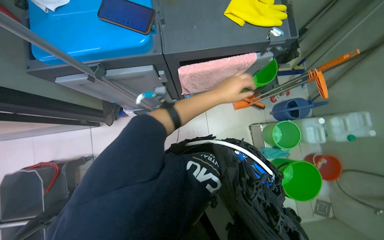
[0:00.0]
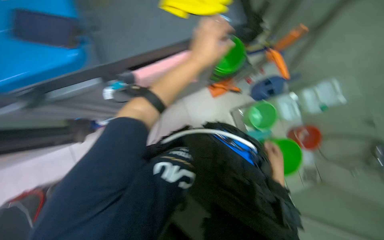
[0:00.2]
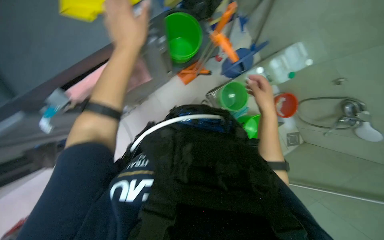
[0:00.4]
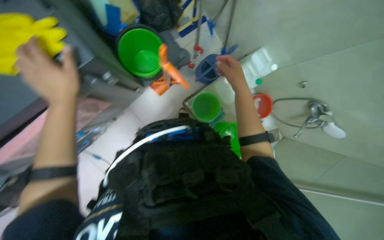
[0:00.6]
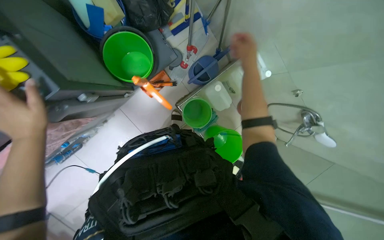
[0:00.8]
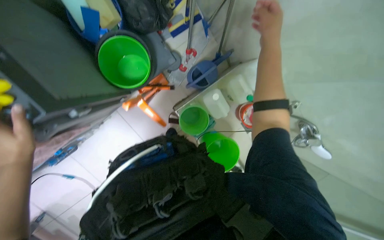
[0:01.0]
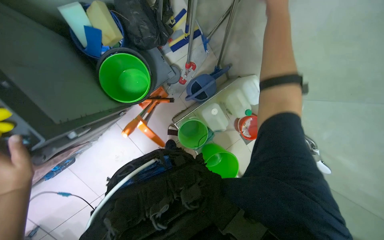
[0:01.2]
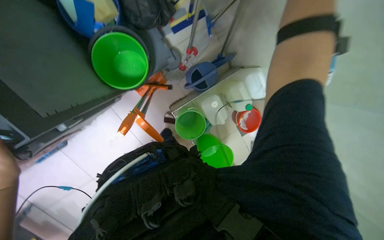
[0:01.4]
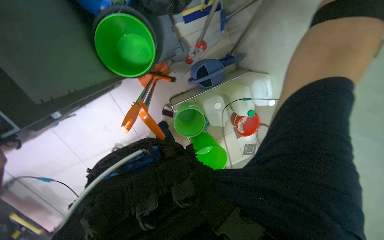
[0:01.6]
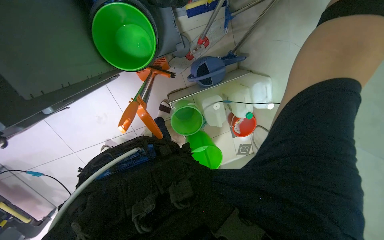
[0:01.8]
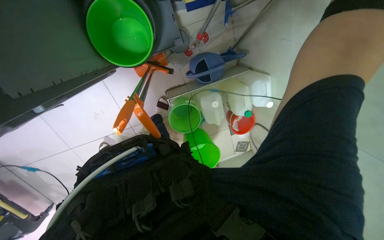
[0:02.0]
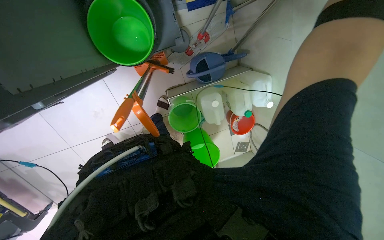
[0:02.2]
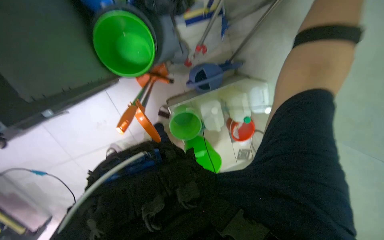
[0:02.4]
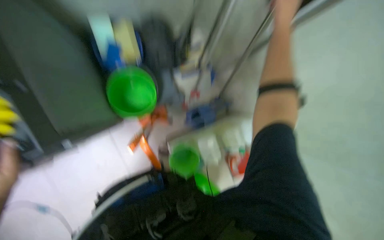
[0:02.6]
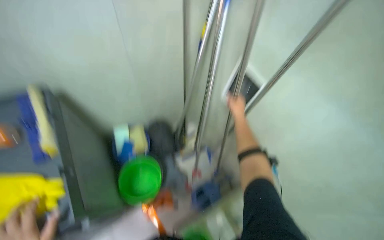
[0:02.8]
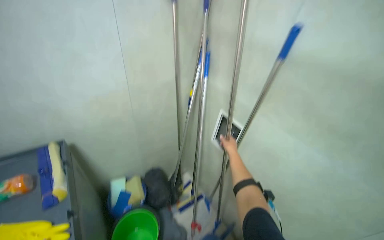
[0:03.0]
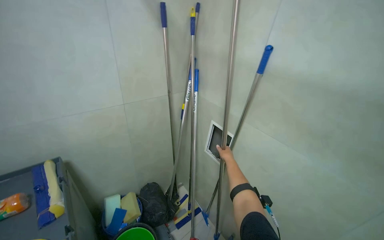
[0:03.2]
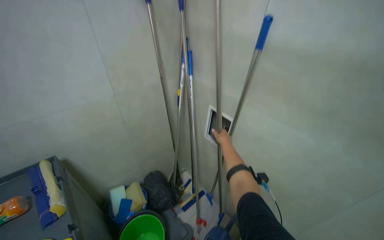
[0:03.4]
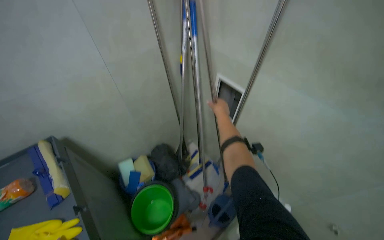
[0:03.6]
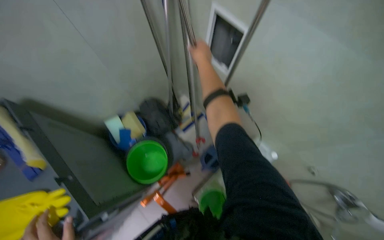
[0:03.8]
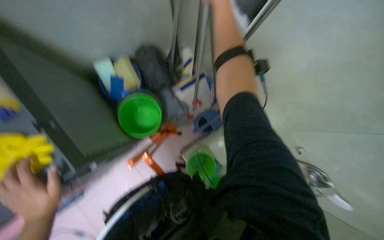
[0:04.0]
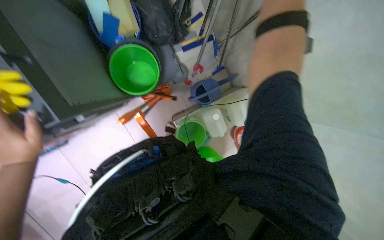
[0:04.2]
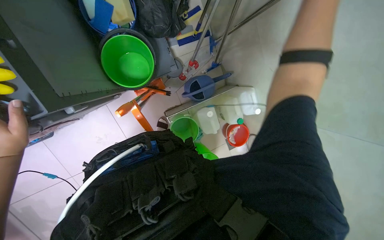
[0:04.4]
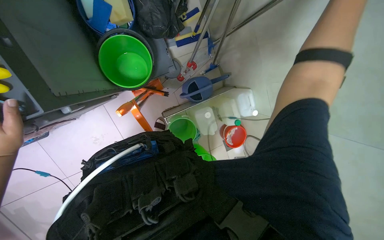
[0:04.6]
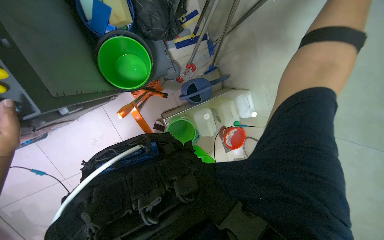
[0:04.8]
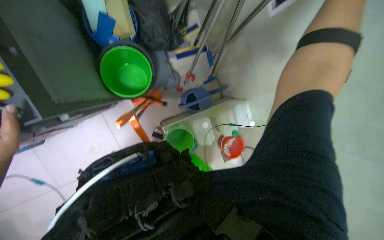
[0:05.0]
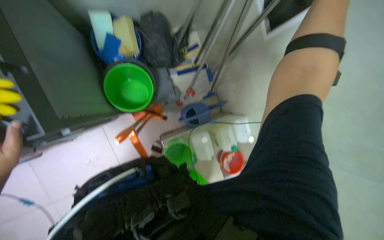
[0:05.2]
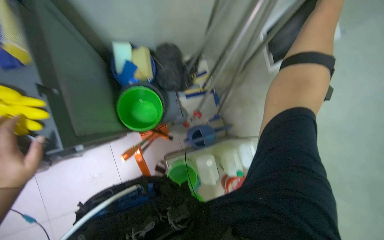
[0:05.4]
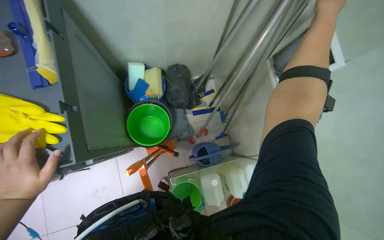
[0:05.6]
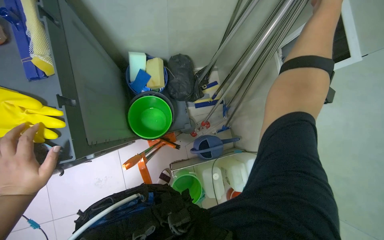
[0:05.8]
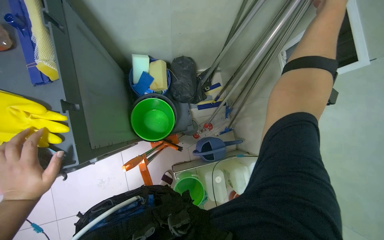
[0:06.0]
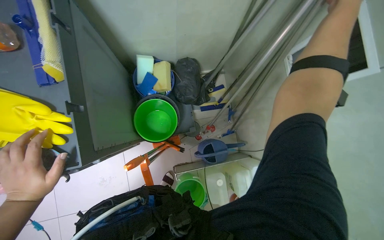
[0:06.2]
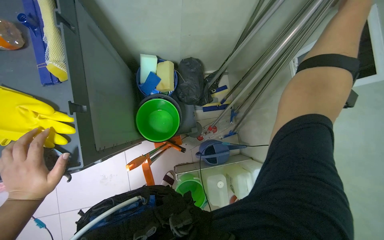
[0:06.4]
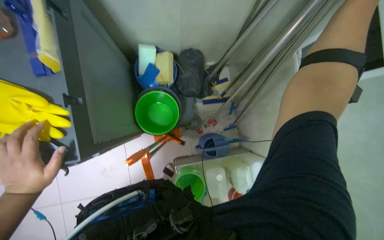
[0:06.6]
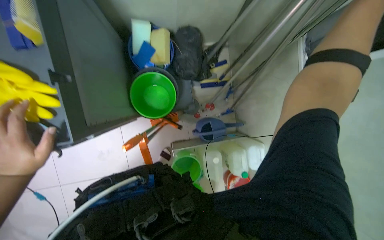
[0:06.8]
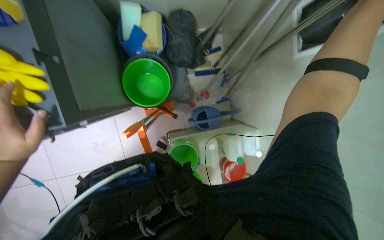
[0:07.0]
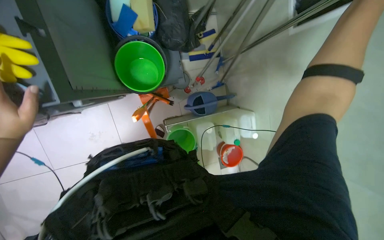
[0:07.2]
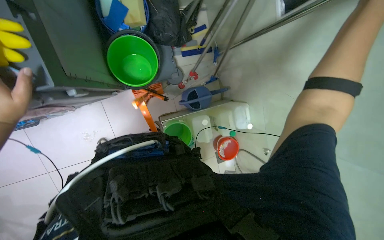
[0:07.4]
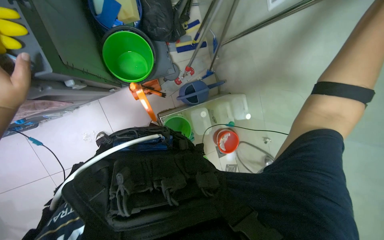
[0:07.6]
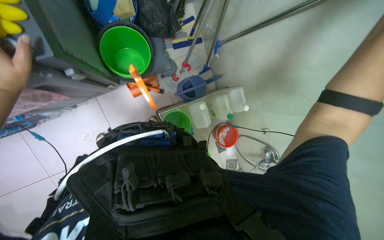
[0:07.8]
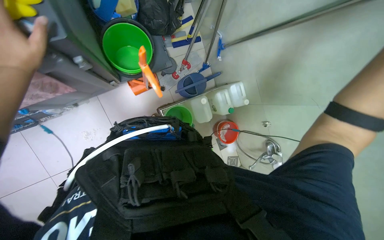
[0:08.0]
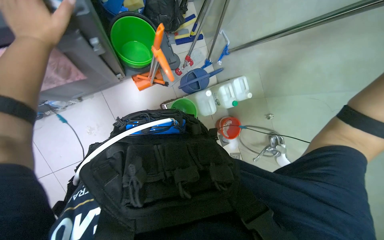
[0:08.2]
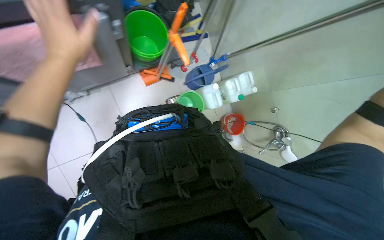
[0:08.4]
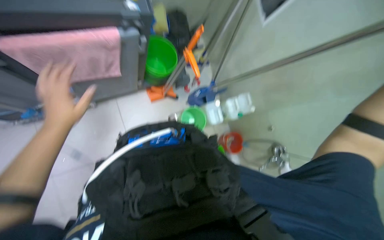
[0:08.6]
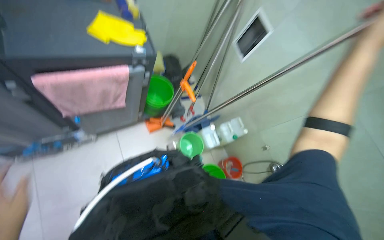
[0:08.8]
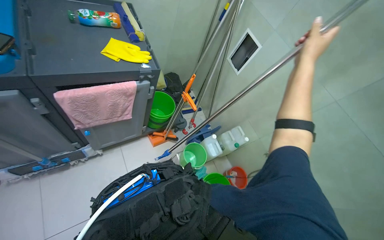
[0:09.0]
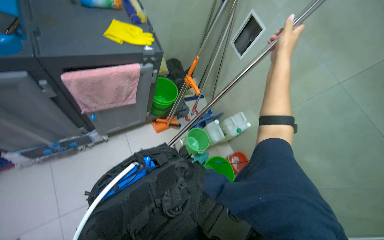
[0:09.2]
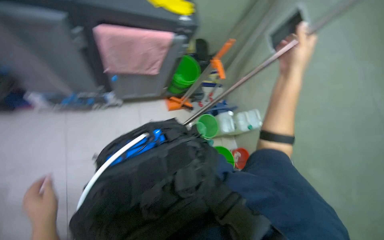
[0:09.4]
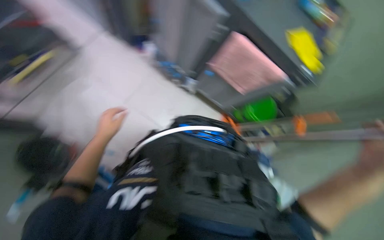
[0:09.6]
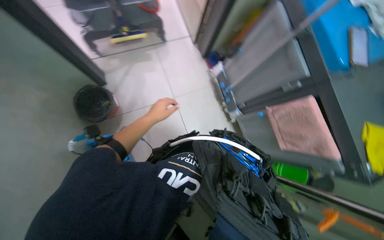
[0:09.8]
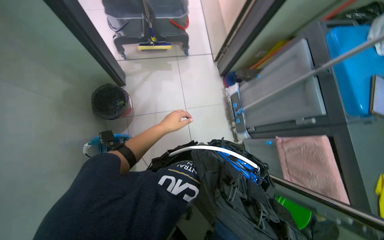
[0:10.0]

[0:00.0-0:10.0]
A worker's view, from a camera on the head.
Job: preparing cleaning supplies.
The whole recording: Preparing cleaning supplies. The worker gathers and organizes various cleaning tools and fills a bucket with water.
0:00.0 to 0:01.4: The wearer moves roughly 60 cm. The head rotates some 25 degrees to the right. The camera pitches downward, by about 20 degrees.
0:01.4 to 0:02.8: The view tilts some 45 degrees upward.
0:02.8 to 0:04.2: The view tilts approximately 40 degrees downward.
0:04.2 to 0:05.8: The view tips upward by roughly 20 degrees.
0:05.8 to 0:07.2: The camera pitches downward, by approximately 15 degrees.
0:08.6 to 0:10.0: The head travels some 50 cm. The wearer looks roughly 95 degrees further to the left. The view tips upward by roughly 30 degrees.

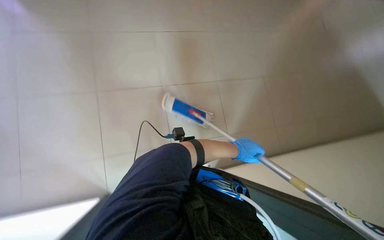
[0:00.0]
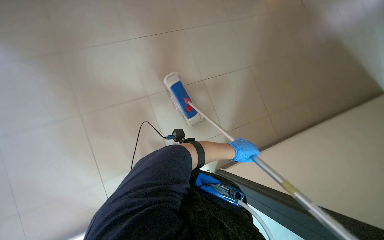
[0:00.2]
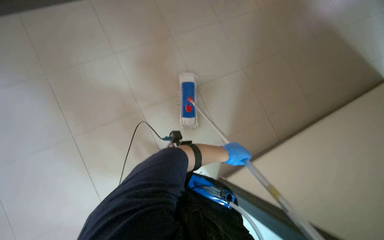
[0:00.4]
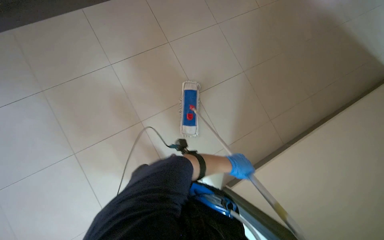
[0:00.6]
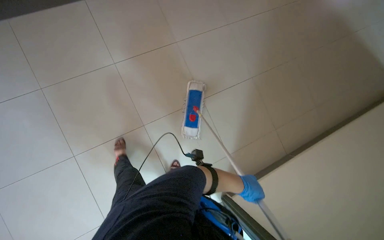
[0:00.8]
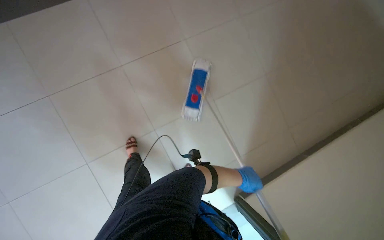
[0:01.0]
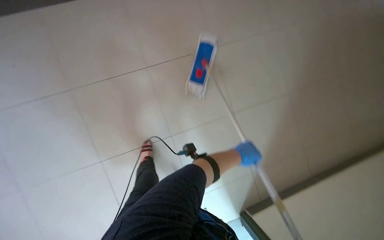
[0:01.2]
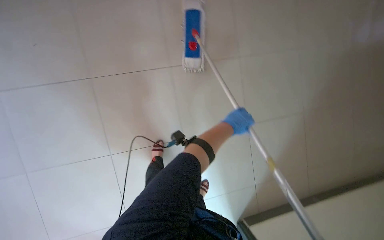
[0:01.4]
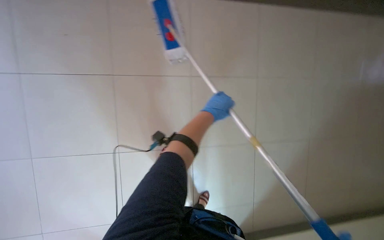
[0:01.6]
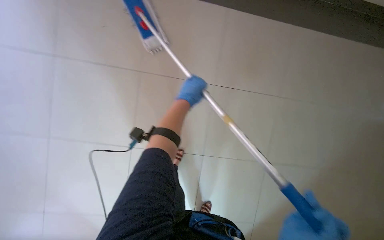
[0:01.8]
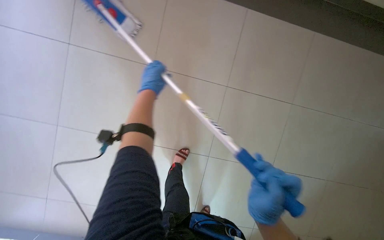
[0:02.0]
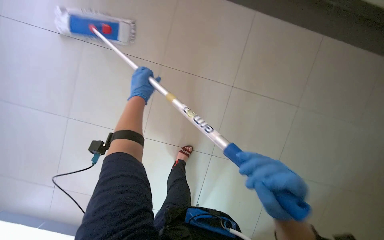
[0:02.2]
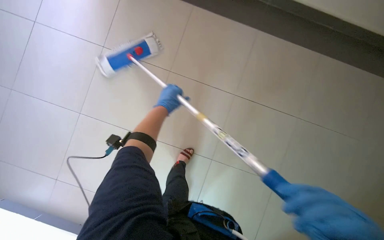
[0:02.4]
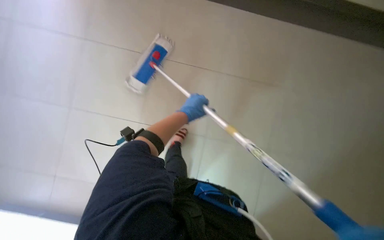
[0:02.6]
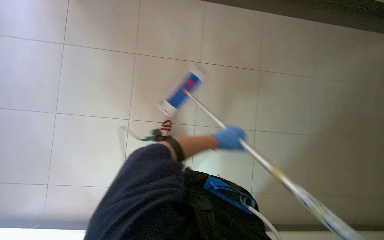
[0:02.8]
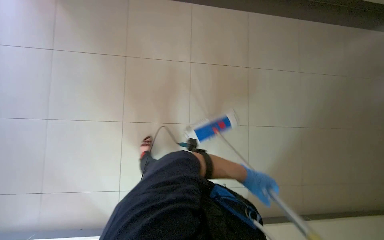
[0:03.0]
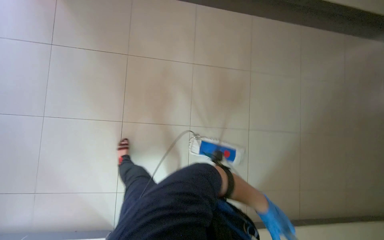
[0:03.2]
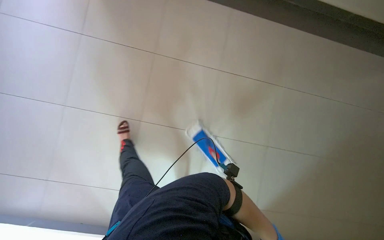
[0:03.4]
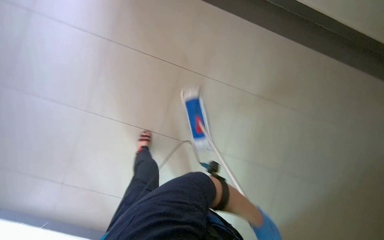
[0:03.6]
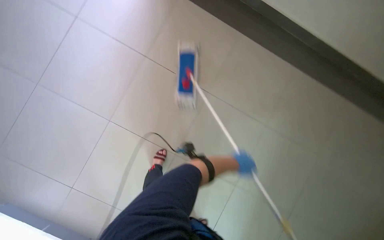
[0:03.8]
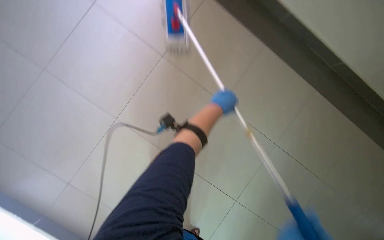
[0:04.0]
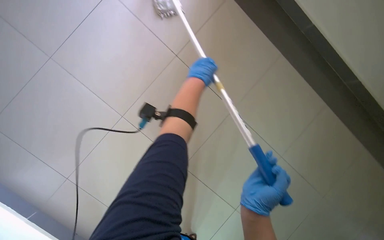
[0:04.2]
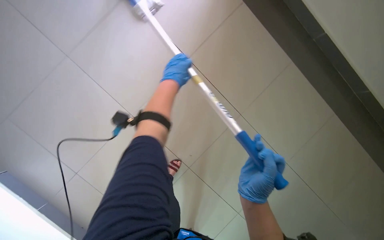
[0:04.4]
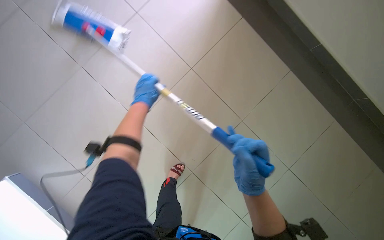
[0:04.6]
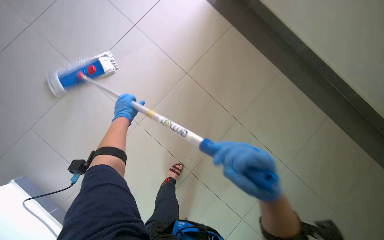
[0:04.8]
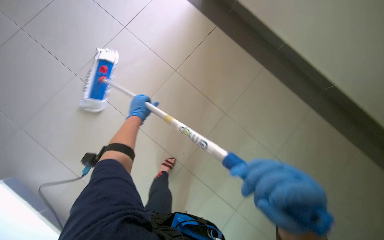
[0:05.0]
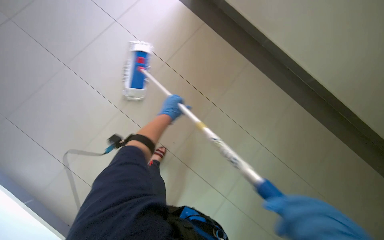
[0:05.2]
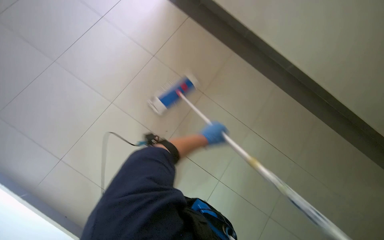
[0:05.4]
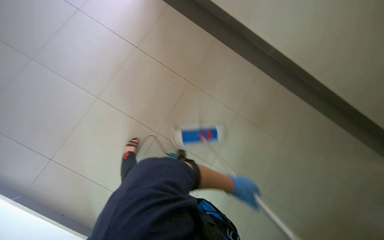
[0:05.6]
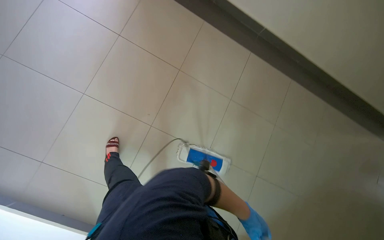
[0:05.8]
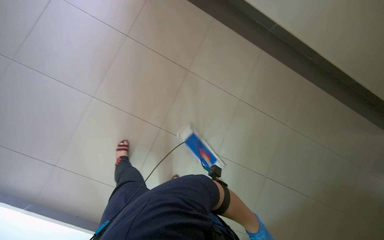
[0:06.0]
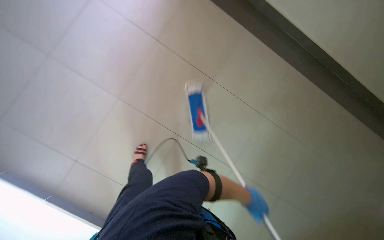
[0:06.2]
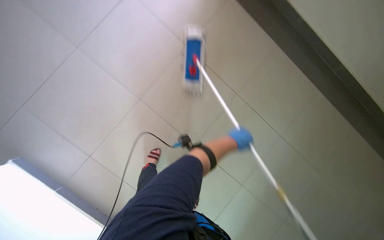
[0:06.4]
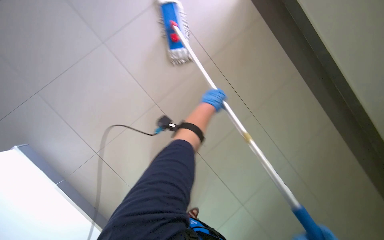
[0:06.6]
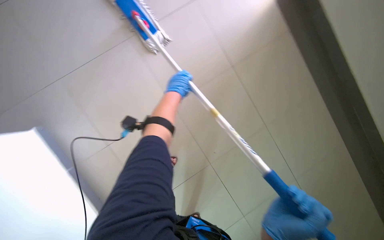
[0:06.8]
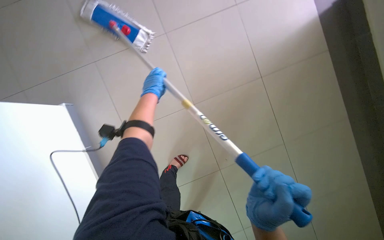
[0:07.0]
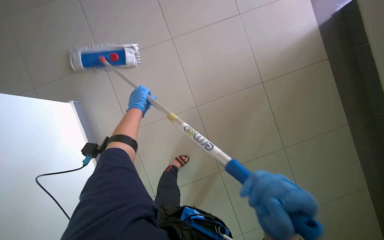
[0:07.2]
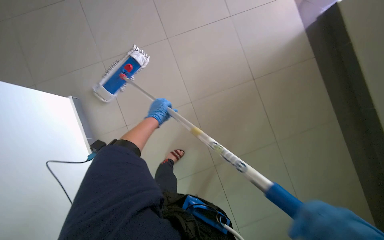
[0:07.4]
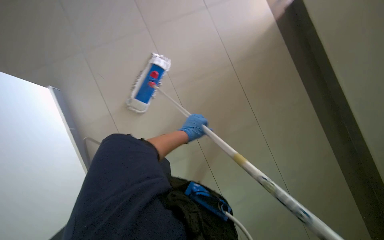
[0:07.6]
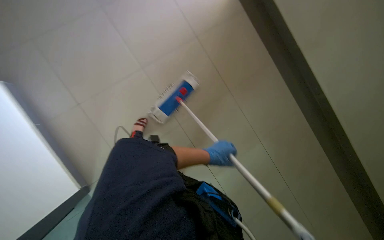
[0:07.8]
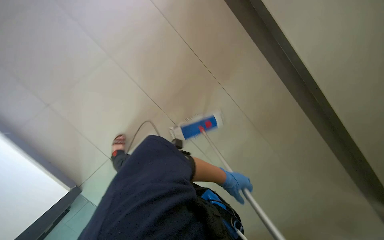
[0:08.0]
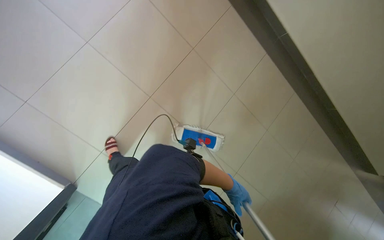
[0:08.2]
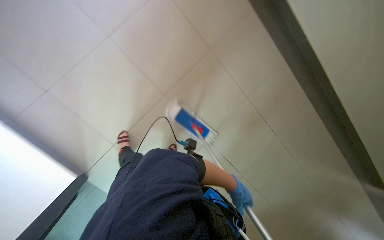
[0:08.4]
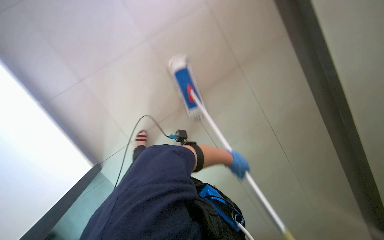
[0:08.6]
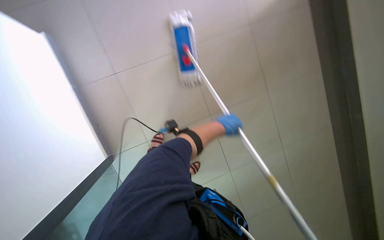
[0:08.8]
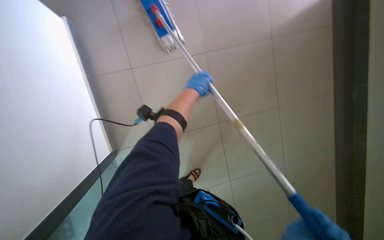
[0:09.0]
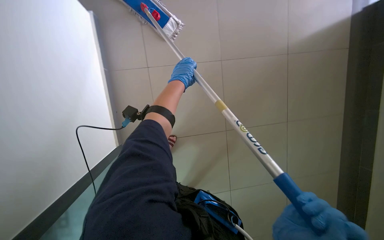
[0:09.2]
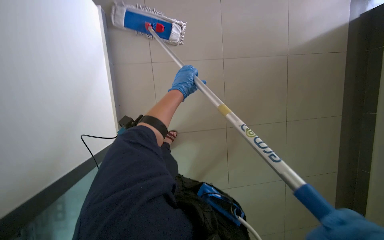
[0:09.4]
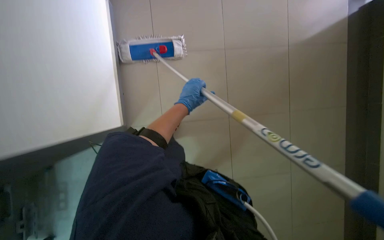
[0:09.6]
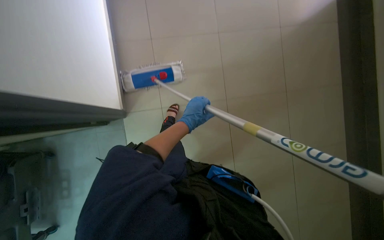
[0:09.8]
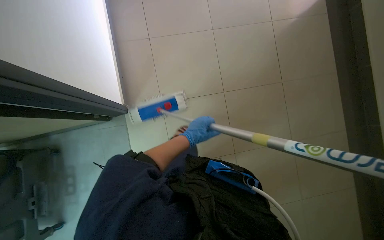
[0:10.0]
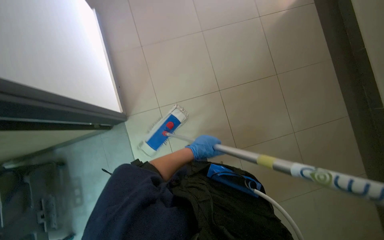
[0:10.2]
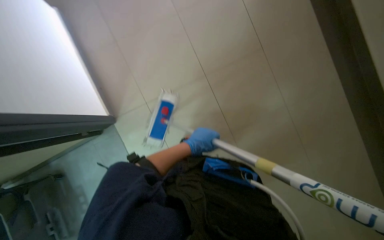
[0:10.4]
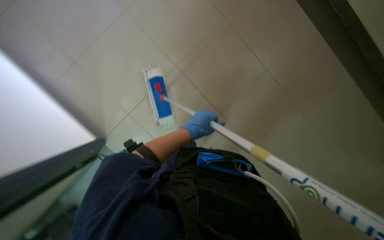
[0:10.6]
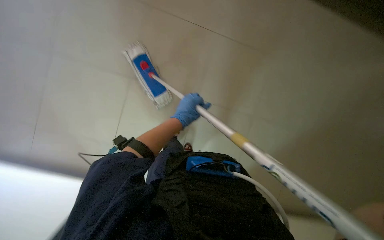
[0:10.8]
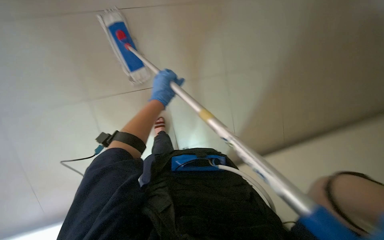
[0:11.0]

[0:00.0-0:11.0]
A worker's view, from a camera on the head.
Job: mopping floor.
The whole recording: Mopping floor. The worker mops the floor with a flat mop.
0:01.6 to 0:03.2: Everything in view rotates approximately 30 degrees counterclockwise.
0:04.8 to 0:06.2: The left hand shifts some 50 cm to the right and down the picture.
0:06.2 to 0:07.8: The head rotates roughly 15 degrees to the left. The left hand heads up the picture, covering some 30 cm, and goes to the left and returns, some 60 cm each way.
0:07.8 to 0:09.4: The left hand goes some 20 cm up the picture and to the left.
0:09.4 to 0:11.0: Everything in view rotates about 55 degrees counterclockwise.
